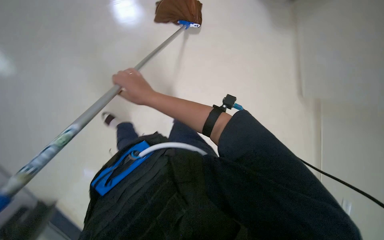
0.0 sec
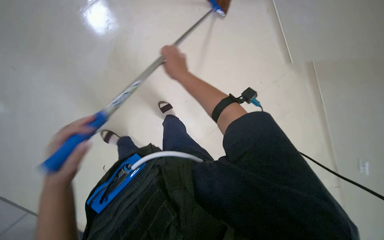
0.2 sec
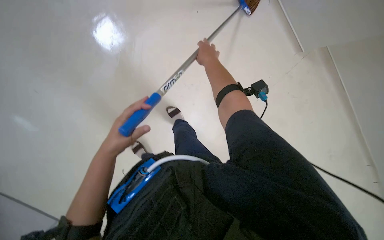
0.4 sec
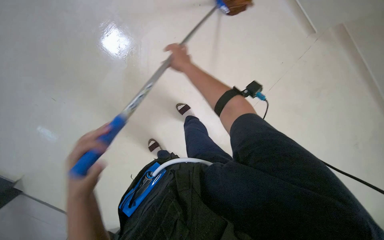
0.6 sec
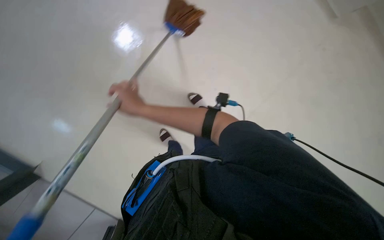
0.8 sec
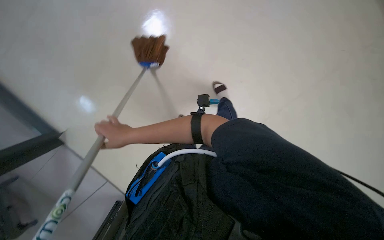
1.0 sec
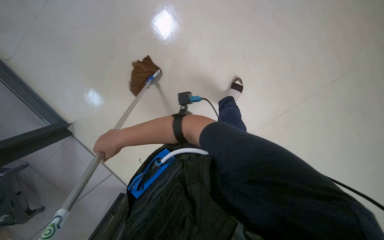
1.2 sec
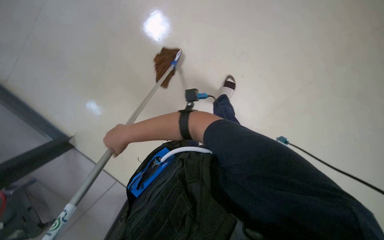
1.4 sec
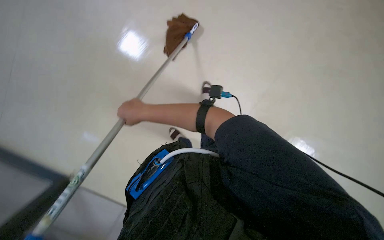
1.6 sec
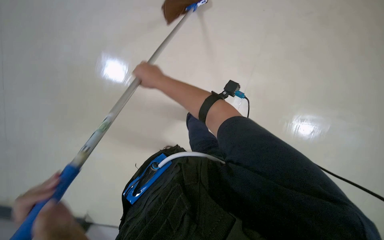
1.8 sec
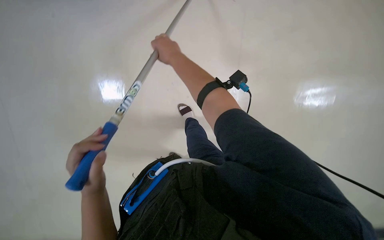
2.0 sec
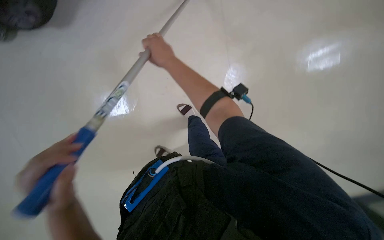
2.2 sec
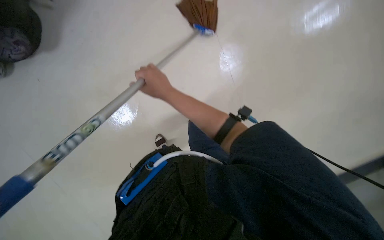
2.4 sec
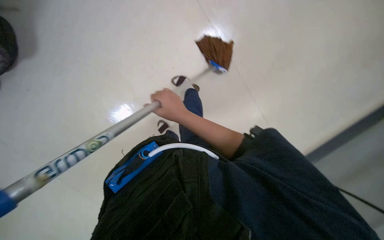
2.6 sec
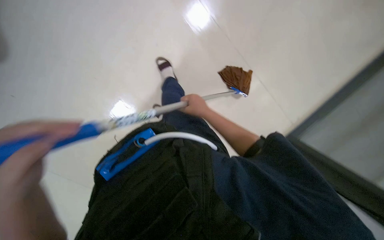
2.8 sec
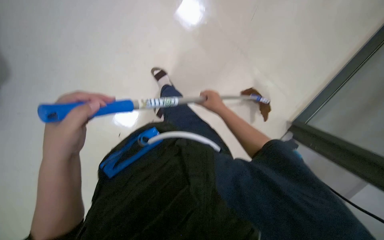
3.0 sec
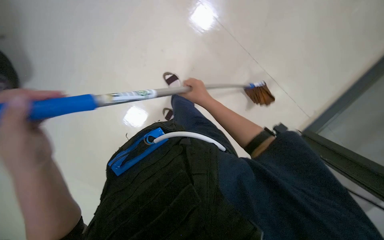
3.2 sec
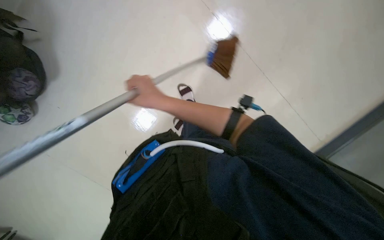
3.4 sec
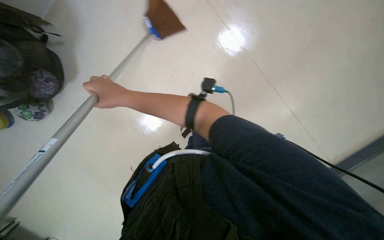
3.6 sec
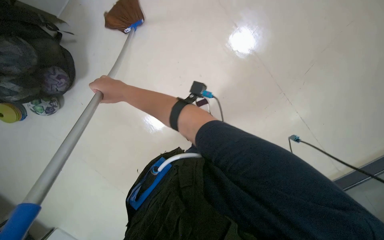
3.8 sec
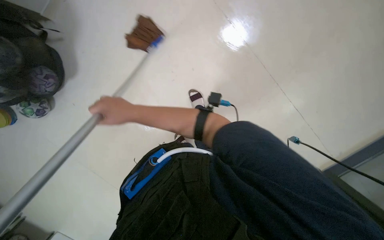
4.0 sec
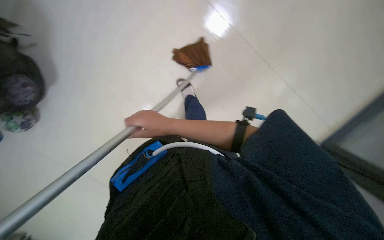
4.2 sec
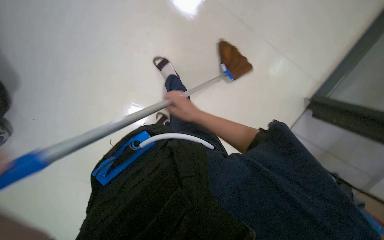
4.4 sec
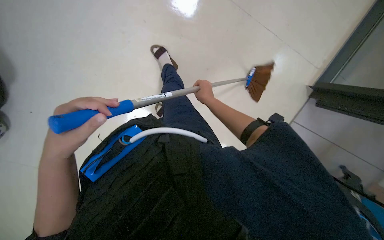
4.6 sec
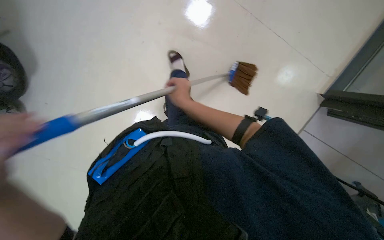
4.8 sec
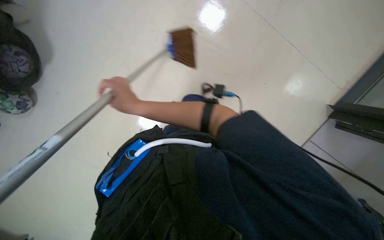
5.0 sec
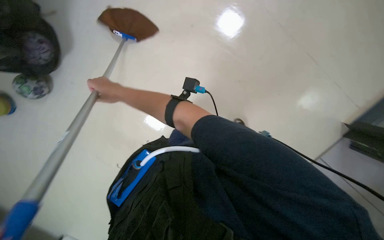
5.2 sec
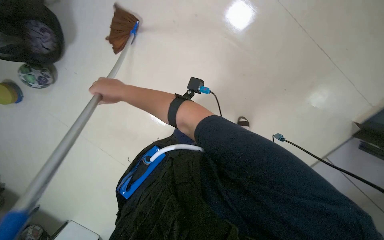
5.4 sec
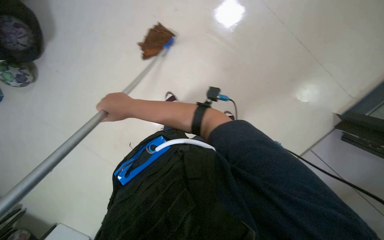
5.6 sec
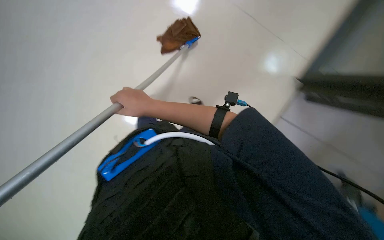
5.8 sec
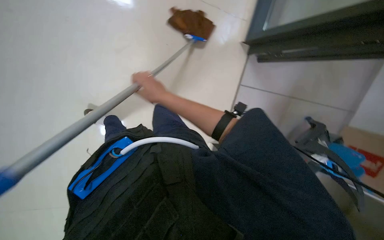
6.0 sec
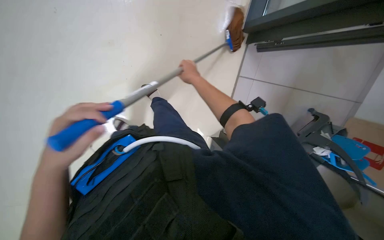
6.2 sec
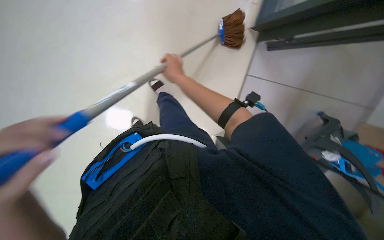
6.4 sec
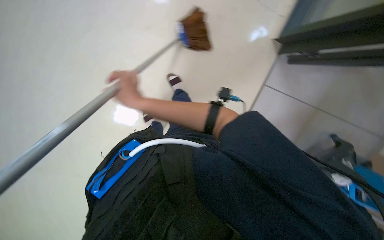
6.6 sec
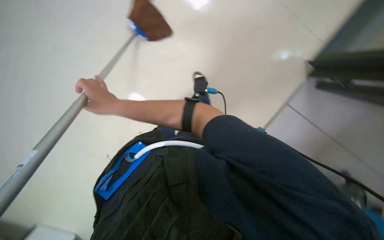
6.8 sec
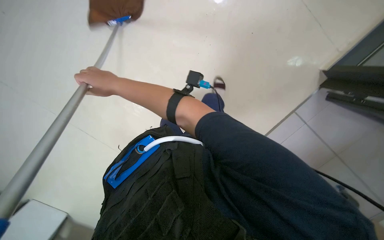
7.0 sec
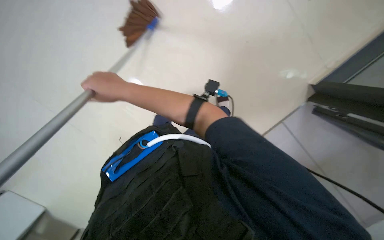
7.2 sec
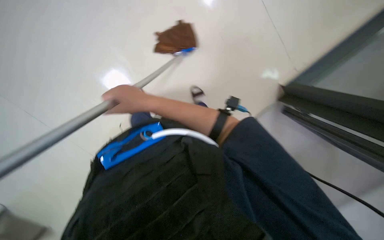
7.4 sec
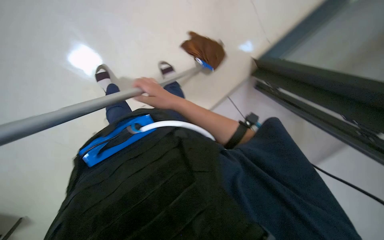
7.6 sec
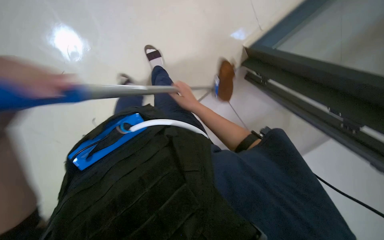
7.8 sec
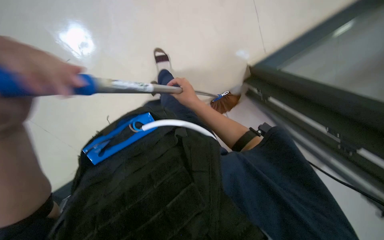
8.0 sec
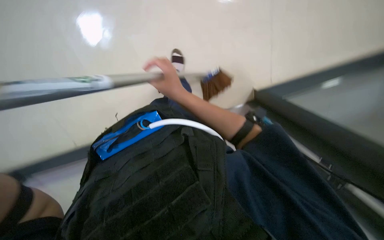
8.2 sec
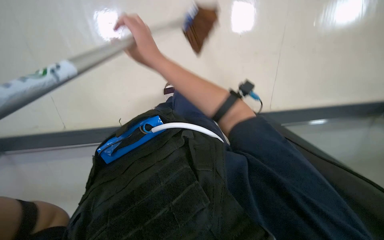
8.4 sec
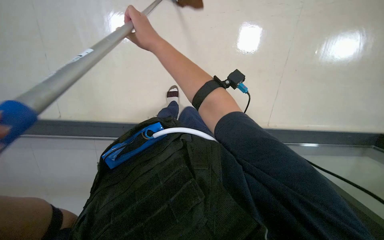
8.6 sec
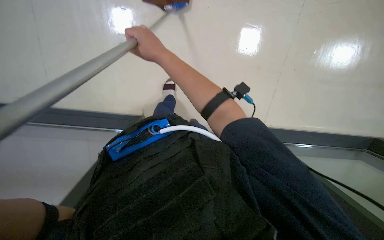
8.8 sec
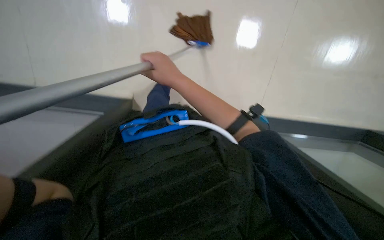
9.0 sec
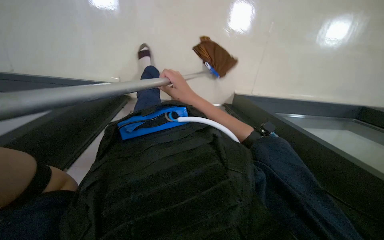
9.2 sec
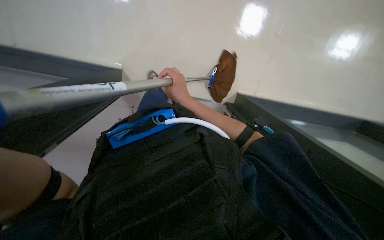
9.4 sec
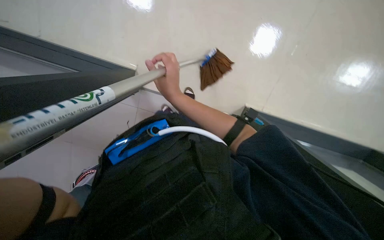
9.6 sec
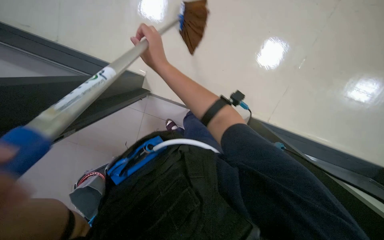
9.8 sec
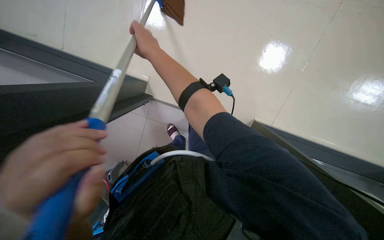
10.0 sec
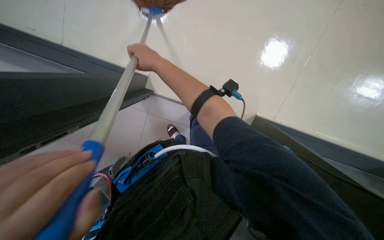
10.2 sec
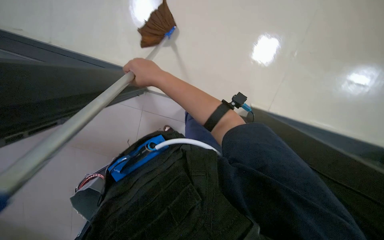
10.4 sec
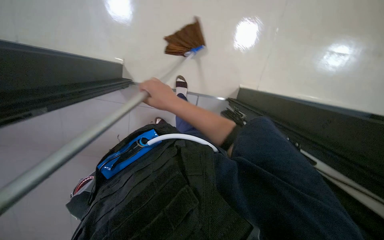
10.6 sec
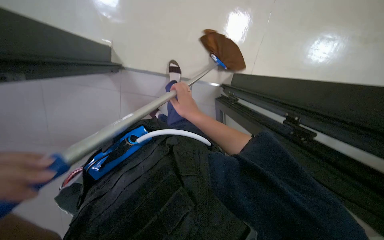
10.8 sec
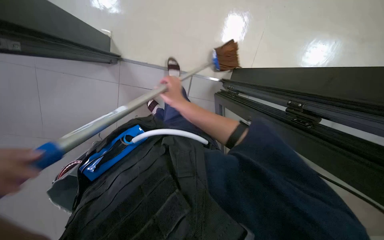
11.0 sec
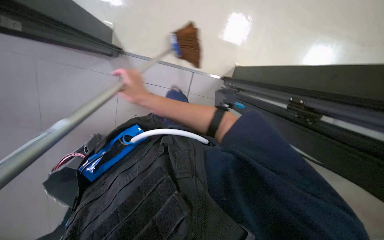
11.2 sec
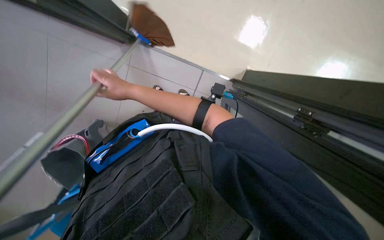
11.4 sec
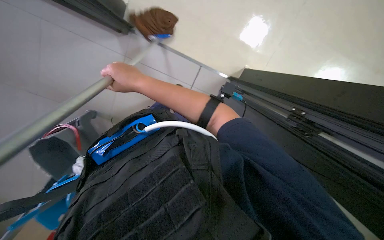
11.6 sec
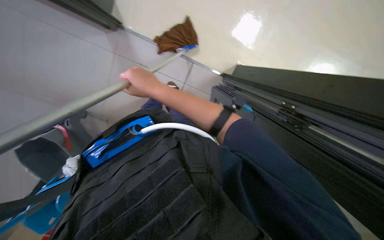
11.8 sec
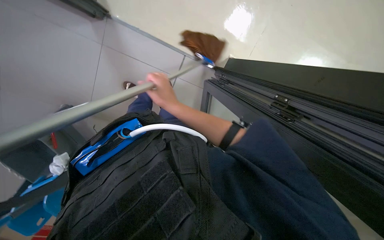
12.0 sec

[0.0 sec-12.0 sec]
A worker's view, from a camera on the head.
Job: mopping floor.
The whole recording: Mopping office floor. The worker mops the office floor with a long-handled mop.
1.6 sec to 3.0 sec: The view tips upward by some 30 degrees. The scene rotates clockwise by some 30 degrees.
3.0 sec to 4.4 sec: The right hand goes to the left and returns, some 35 cm each way.
4.4 sec to 6.0 sec: The camera pitches downward, by some 15 degrees. The right hand moves to the left and up the picture, some 25 cm.
6.0 sec to 7.6 sec: The right hand swings left and right, approximately 25 cm each way, with 2 reversals.
7.6 sec to 9.0 sec: The scene rotates clockwise by roughly 25 degrees. The right hand shifts approximately 10 cm up the picture, and reaches some 15 cm farther from the camera, then returns.
9.0 sec to 10.4 sec: The right hand travels up the picture and back again, roughly 15 cm each way.
10.4 sec to 12.0 sec: The view tilts approximately 15 degrees downward. The right hand goes left and right, some 20 cm each way, reversing 2 times.

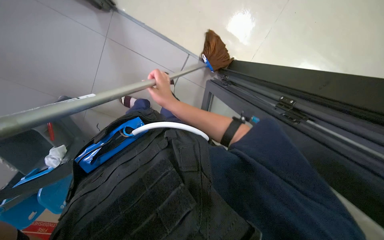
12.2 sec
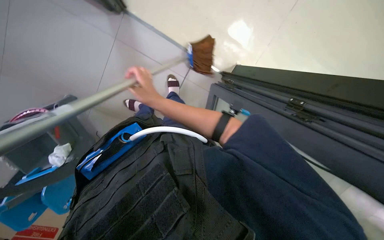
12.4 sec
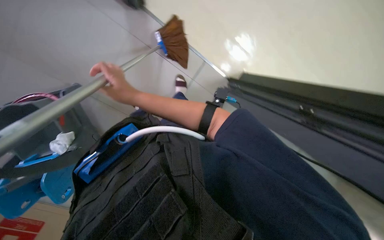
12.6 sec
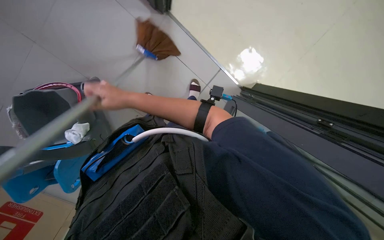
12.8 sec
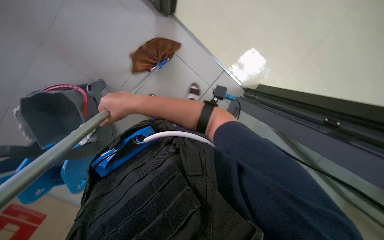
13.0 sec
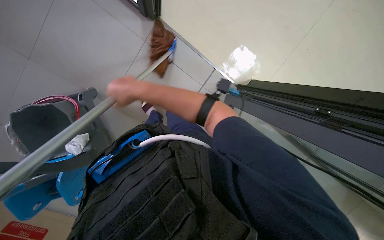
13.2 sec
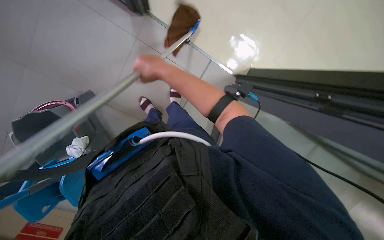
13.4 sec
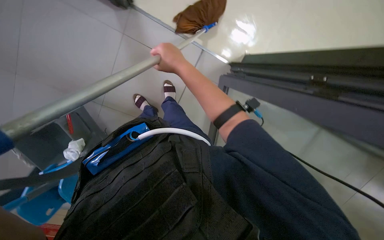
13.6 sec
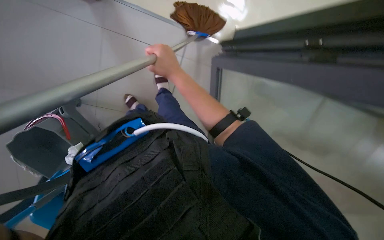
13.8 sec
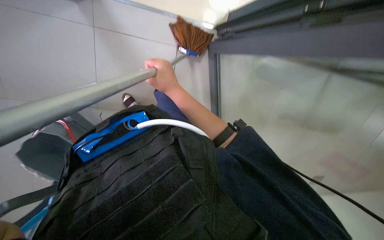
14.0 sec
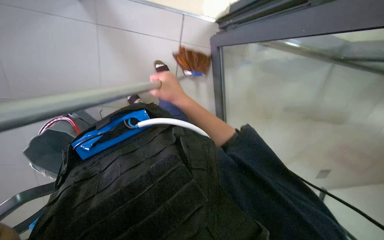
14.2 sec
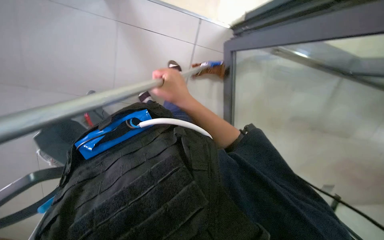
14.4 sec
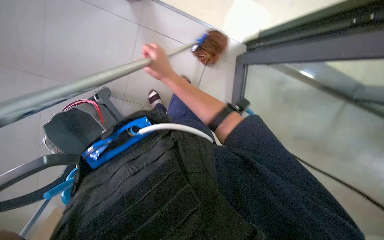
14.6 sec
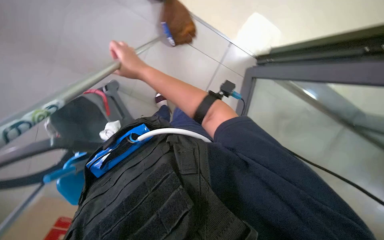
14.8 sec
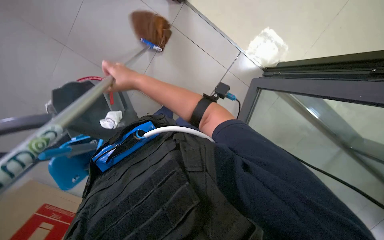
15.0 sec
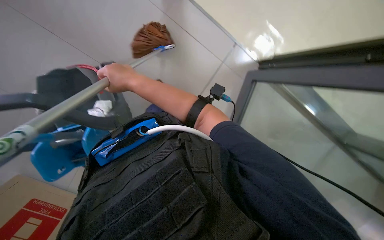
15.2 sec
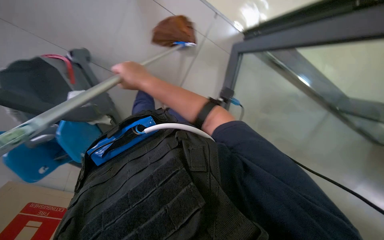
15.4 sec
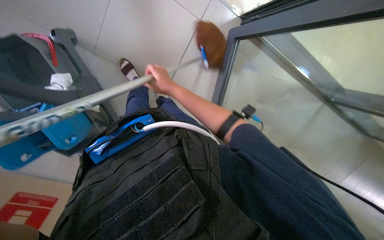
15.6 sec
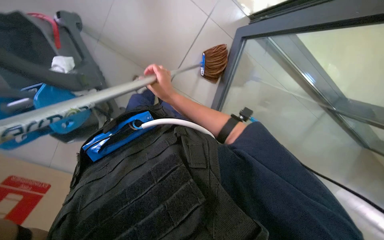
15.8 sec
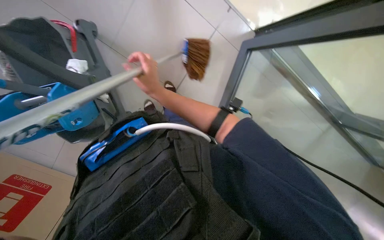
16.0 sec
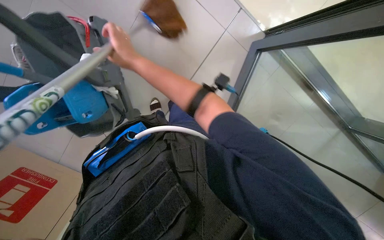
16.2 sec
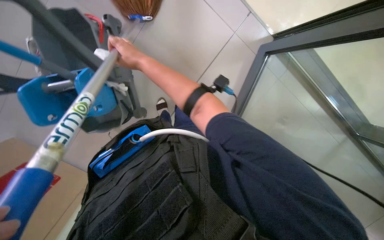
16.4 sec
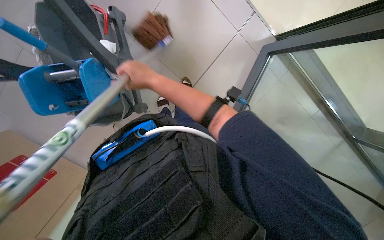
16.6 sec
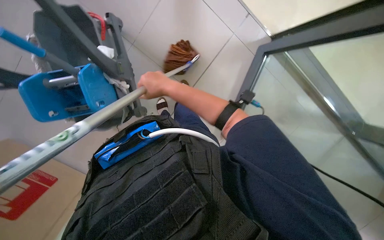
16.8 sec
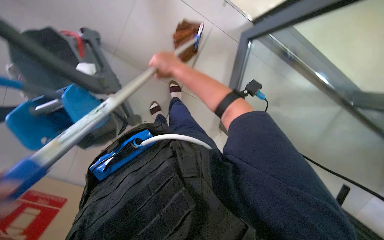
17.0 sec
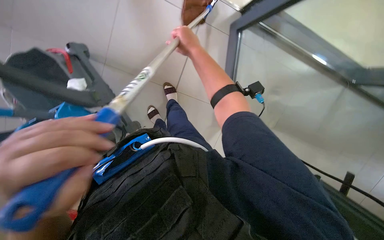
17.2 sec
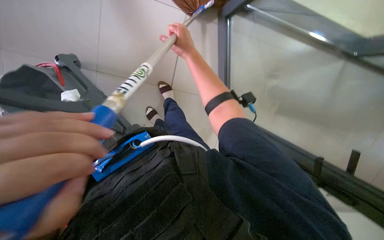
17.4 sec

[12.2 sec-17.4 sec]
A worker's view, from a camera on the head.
Job: mopping floor.
The whole recording: Mopping office floor. The worker mops the office floor with a long-handled mop.
12.2 sec to 14.0 sec: The right hand goes to the left and returns, about 15 cm each way.
14.0 sec to 15.6 sec: The wearer looks about 15 degrees further upward. The right hand goes to the left and returns, some 15 cm each way.

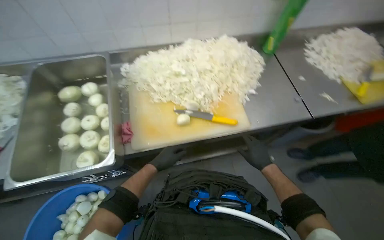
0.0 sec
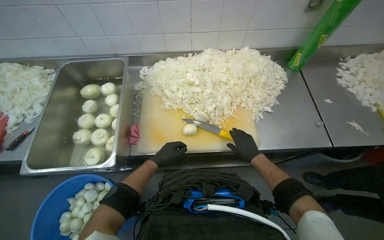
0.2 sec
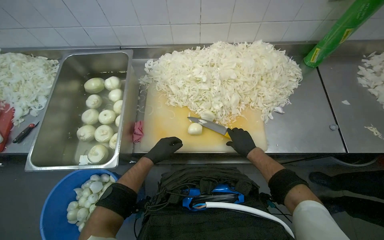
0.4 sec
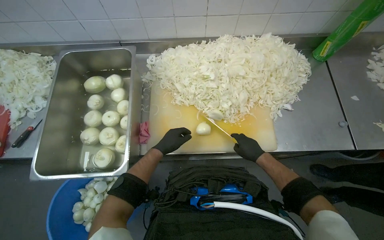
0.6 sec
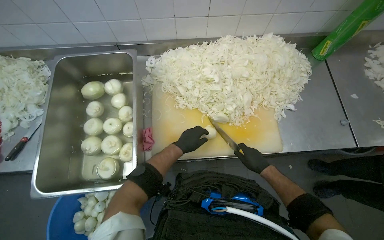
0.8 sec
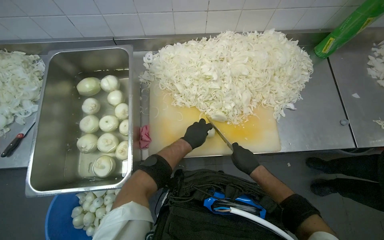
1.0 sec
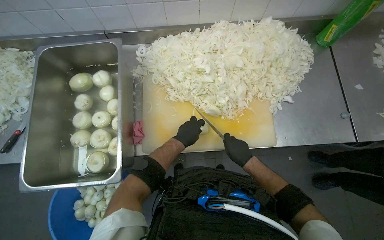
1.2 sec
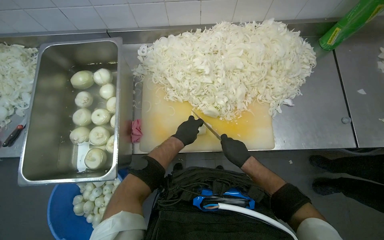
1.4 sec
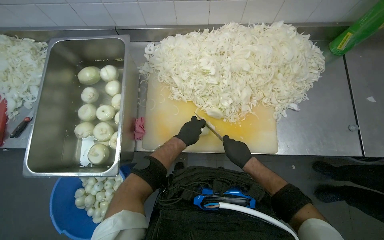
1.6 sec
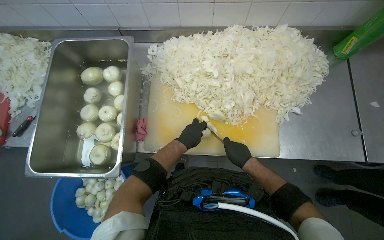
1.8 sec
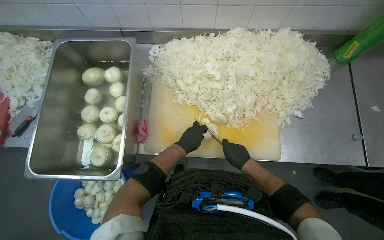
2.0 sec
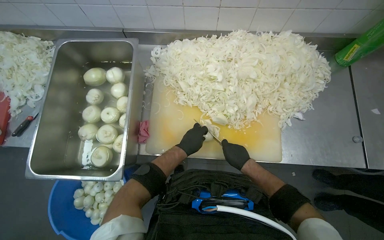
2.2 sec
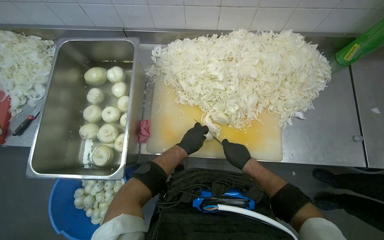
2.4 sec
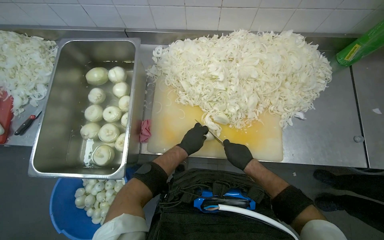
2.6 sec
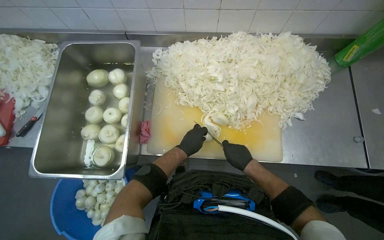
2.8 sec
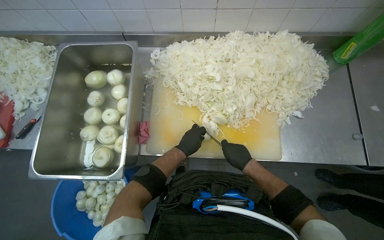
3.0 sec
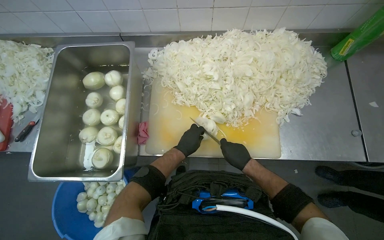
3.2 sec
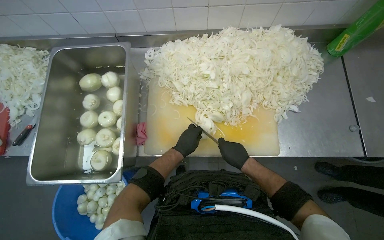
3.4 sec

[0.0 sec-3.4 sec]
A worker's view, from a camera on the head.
Job: preparing food.
The whole recording: Slicing onions on cutting board. The worker slices onions into thin rings on a cutting board.
0.0 sec to 1.6 sec: The camera pitches downward, by approximately 10 degrees. The right hand travels to the left by roughly 10 cm. Meanwhile the left hand goes about 15 cm up the picture.
1.6 sec to 3.4 sec: The hands make small movements and keep their place.
